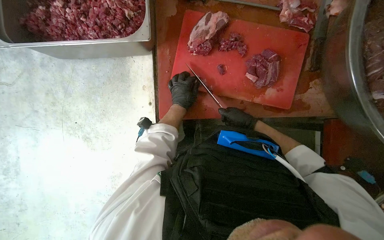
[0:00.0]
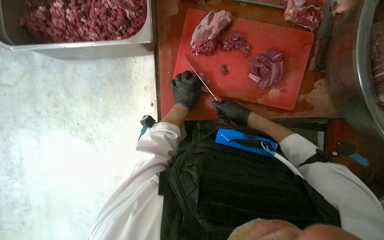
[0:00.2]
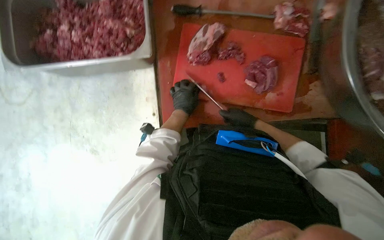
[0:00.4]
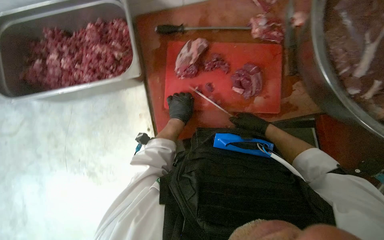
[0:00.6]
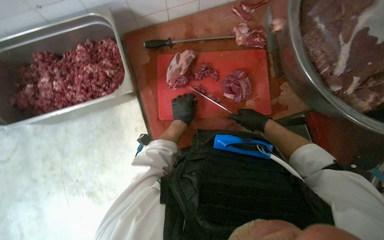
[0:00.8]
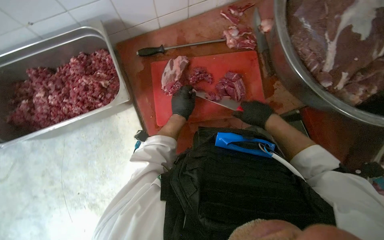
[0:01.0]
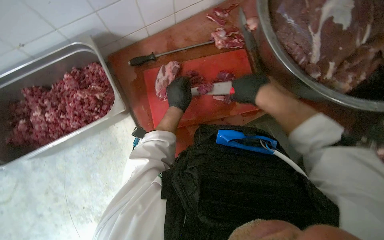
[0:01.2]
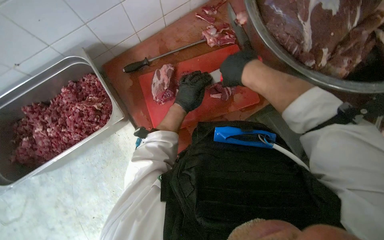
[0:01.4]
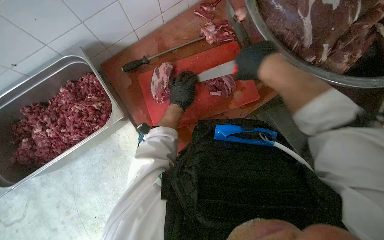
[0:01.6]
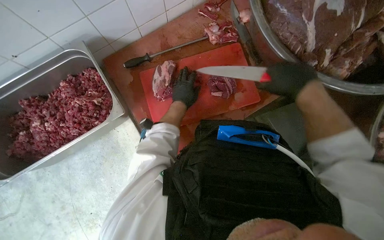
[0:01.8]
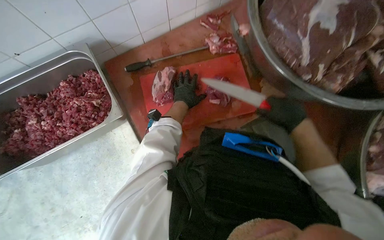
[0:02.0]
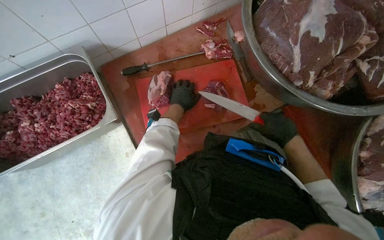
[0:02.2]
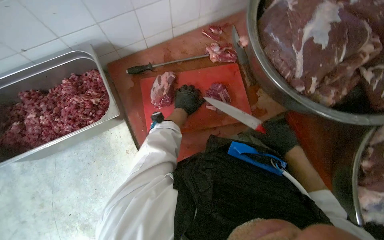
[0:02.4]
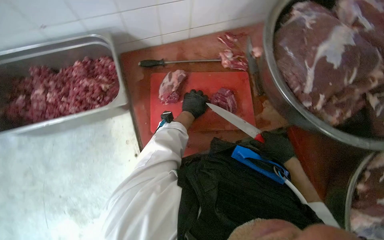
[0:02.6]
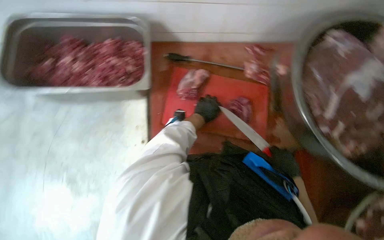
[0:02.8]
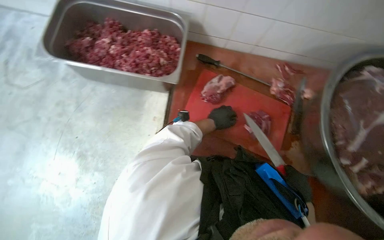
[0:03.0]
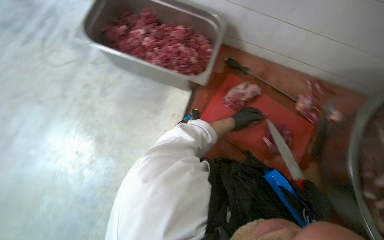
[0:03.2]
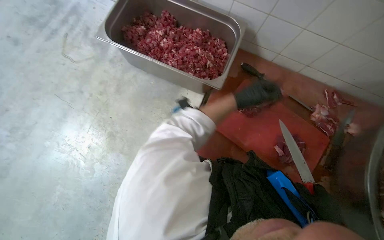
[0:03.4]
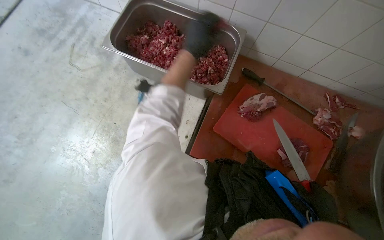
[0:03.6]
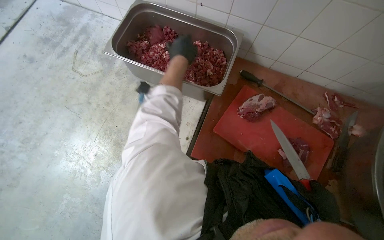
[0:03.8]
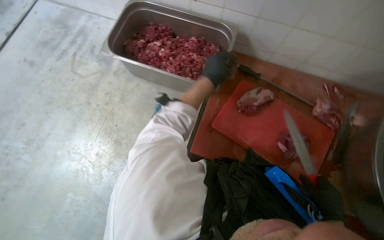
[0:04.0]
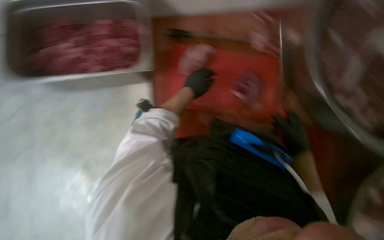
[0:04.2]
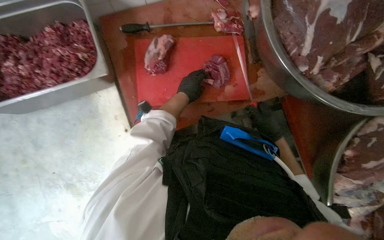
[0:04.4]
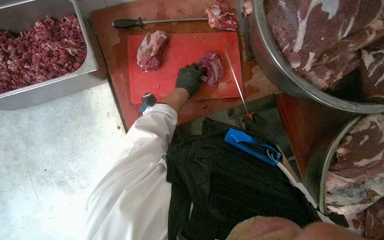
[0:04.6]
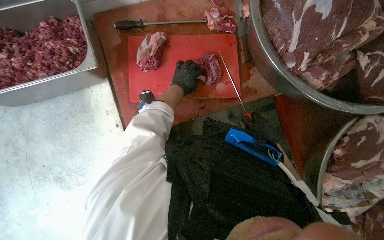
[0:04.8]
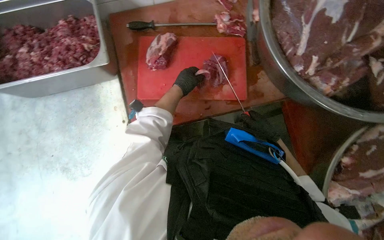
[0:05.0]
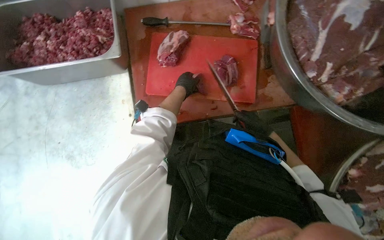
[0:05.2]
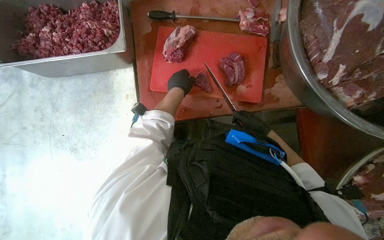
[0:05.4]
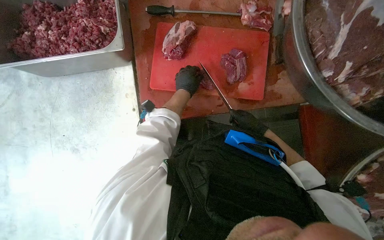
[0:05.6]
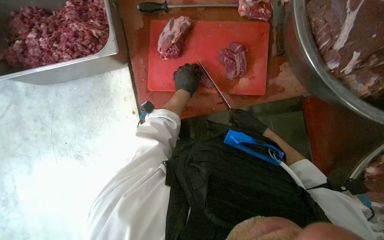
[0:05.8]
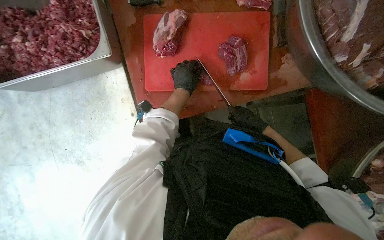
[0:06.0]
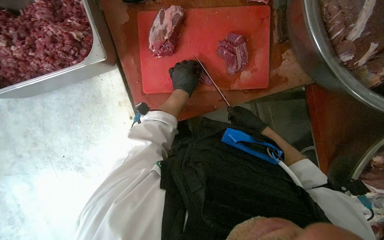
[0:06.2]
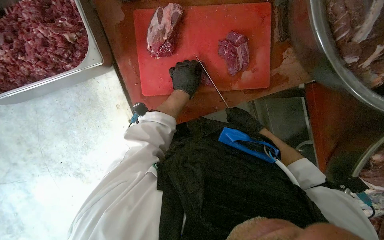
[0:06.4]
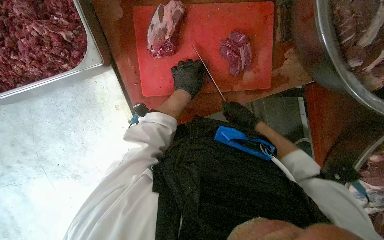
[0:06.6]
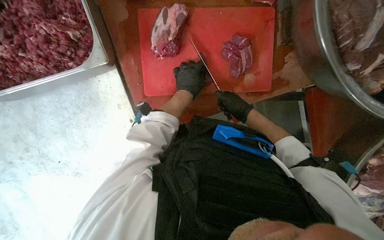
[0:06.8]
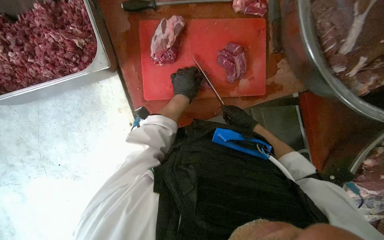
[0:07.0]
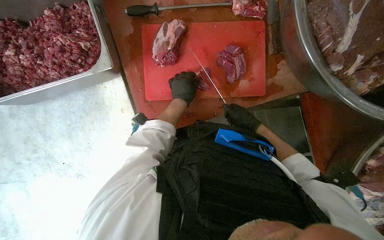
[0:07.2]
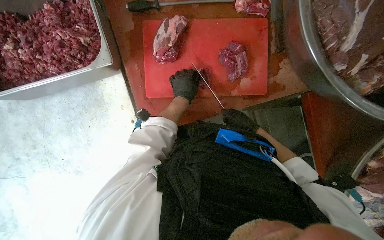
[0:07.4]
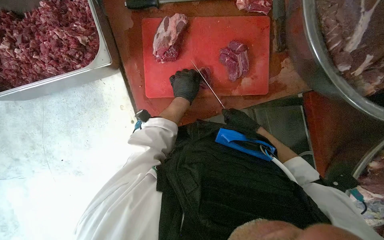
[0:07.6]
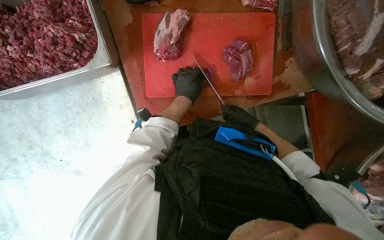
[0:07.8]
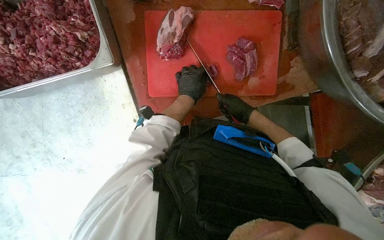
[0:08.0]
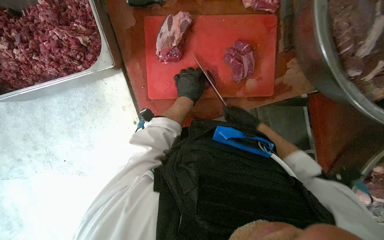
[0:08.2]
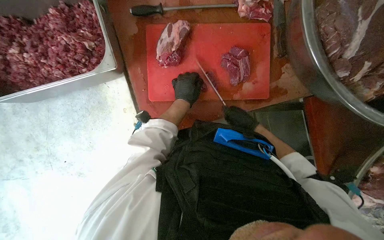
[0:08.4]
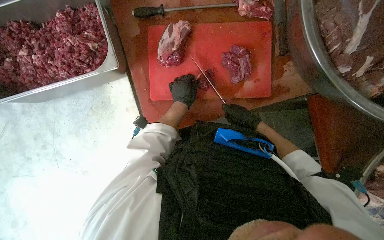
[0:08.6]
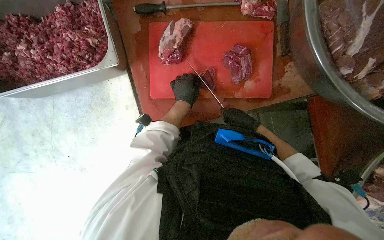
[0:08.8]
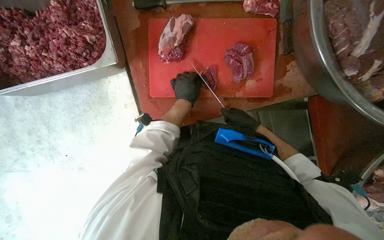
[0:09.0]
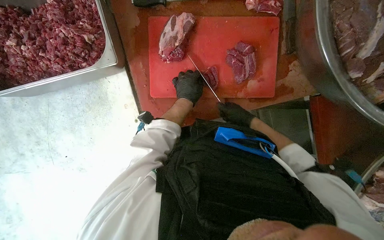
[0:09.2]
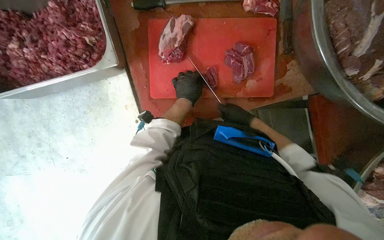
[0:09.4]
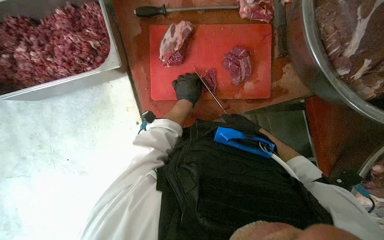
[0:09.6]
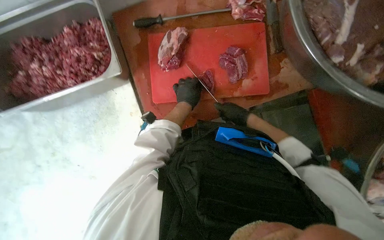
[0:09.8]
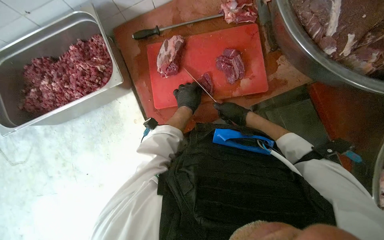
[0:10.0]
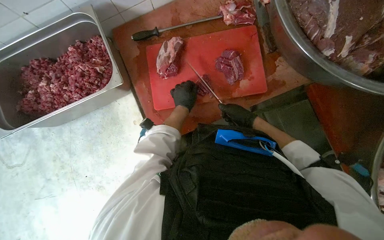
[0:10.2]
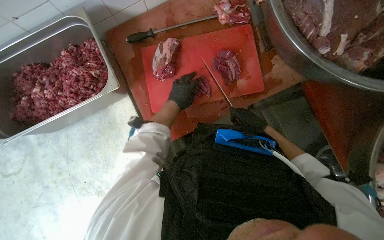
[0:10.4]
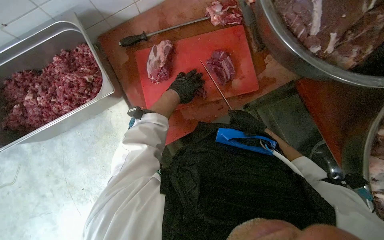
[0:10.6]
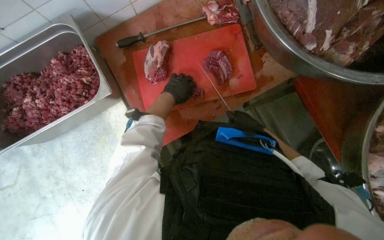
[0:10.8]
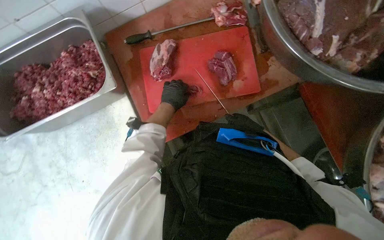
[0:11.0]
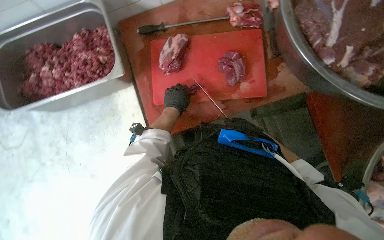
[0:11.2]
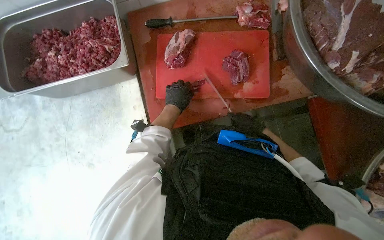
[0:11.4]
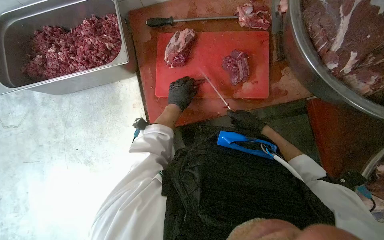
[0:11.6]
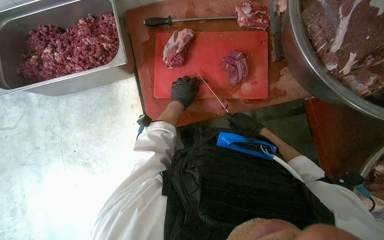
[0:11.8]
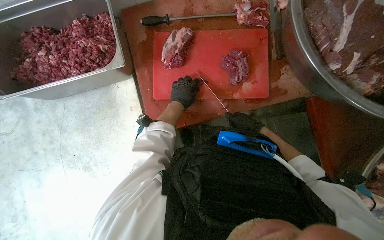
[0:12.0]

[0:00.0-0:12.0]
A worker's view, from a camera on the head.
Job: preparing food.
The whole recording: Cutting meat on a board. The worker cuts pieces of meat on a red chopping board with a knife.
0.0 to 1.6 s: The scene turns about 30 degrees counterclockwise in the picture. The right hand heads nearer to the camera and up the picture, covering about 30 cm.
1.6 to 3.0 s: The scene rotates clockwise by approximately 45 degrees.
3.0 to 4.4 s: The left hand shifts about 15 cm to the left and up the picture.
4.4 to 6.0 s: The right hand goes about 15 cm farther from the camera.
7.6 to 12.0 s: The hands work in one place, with small movements.

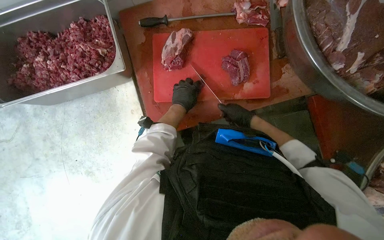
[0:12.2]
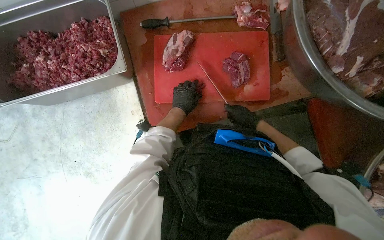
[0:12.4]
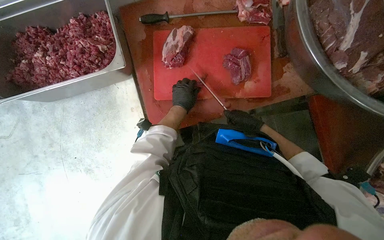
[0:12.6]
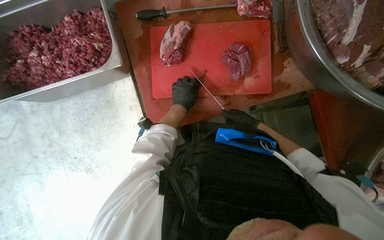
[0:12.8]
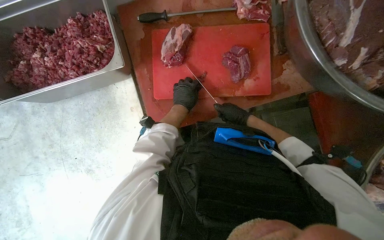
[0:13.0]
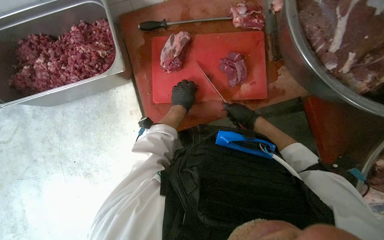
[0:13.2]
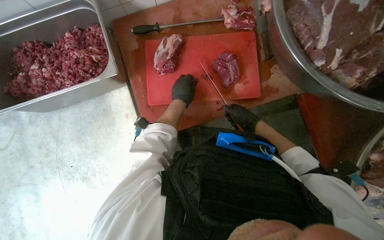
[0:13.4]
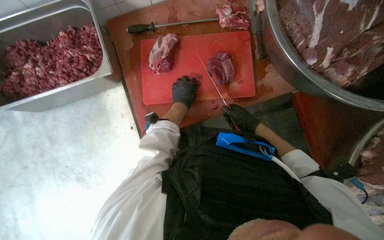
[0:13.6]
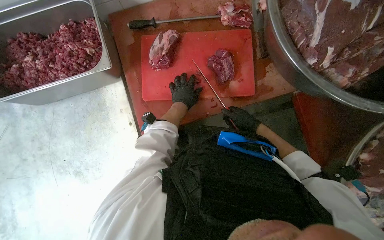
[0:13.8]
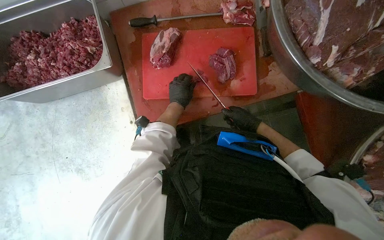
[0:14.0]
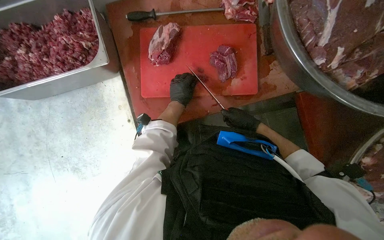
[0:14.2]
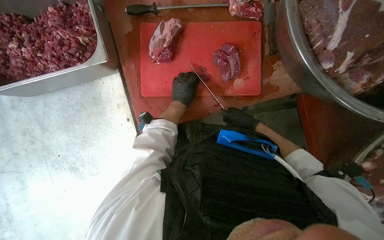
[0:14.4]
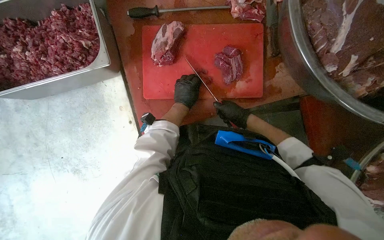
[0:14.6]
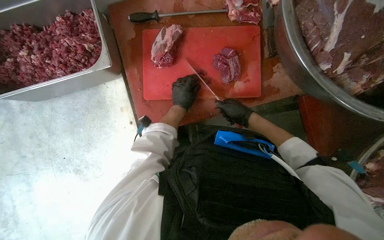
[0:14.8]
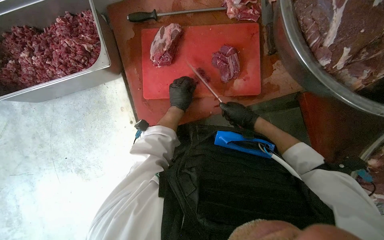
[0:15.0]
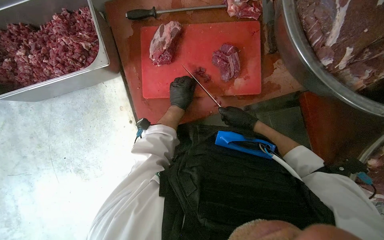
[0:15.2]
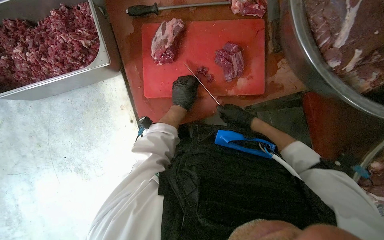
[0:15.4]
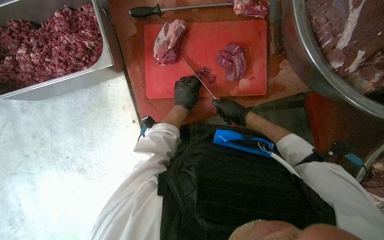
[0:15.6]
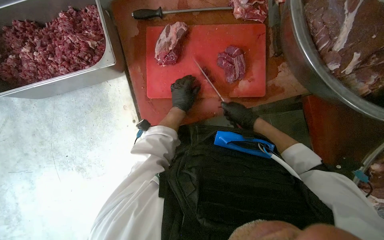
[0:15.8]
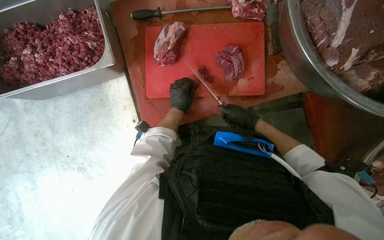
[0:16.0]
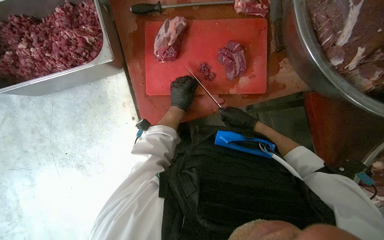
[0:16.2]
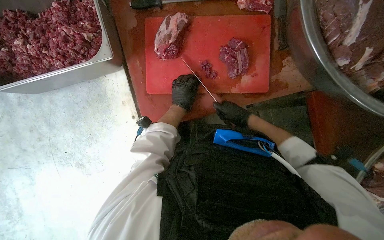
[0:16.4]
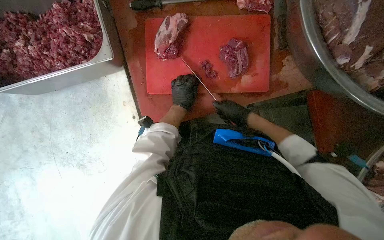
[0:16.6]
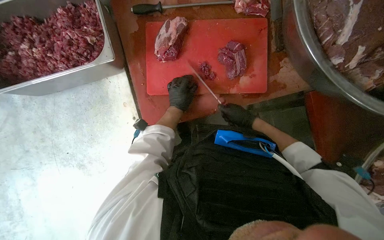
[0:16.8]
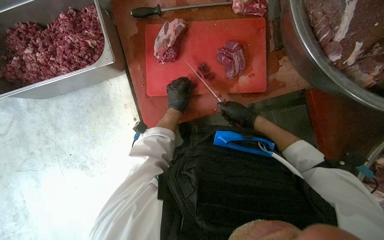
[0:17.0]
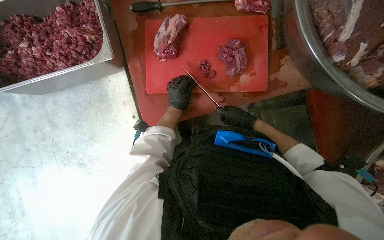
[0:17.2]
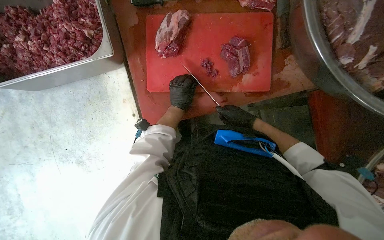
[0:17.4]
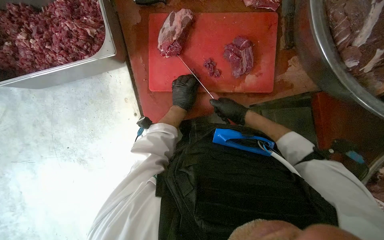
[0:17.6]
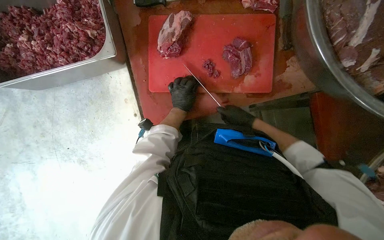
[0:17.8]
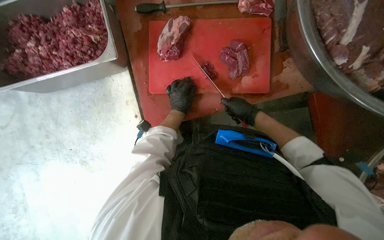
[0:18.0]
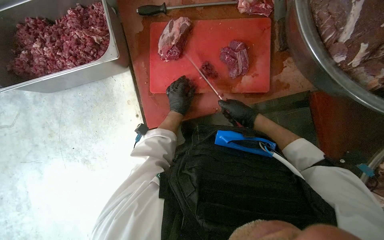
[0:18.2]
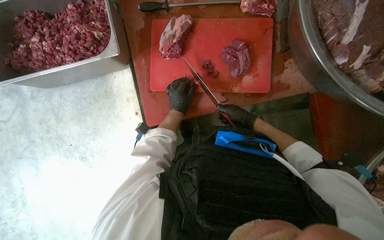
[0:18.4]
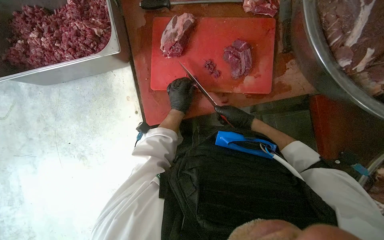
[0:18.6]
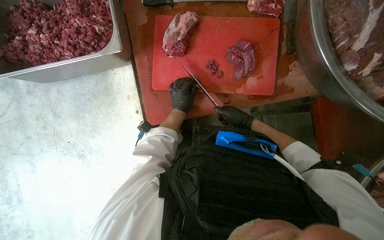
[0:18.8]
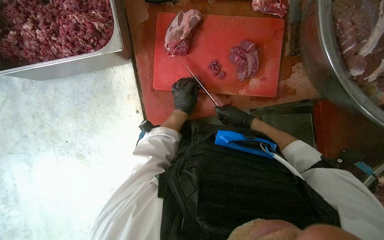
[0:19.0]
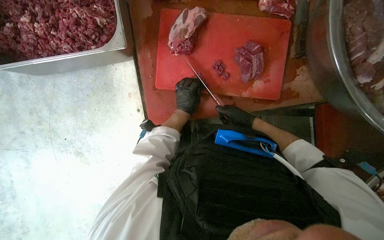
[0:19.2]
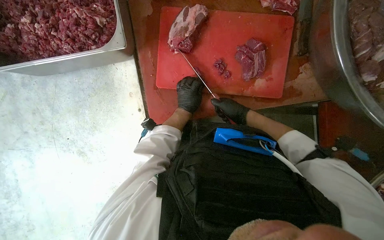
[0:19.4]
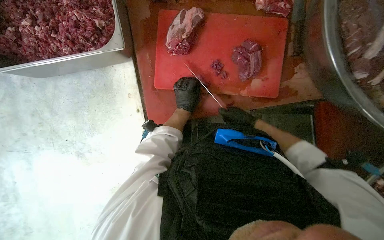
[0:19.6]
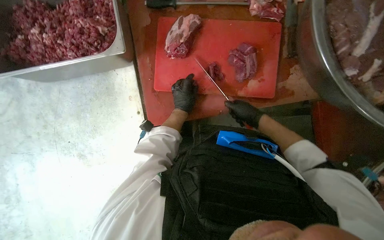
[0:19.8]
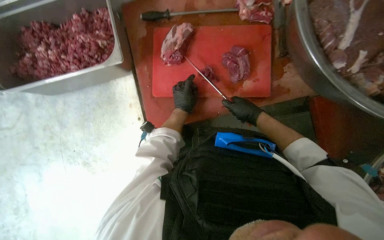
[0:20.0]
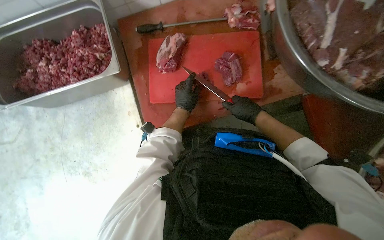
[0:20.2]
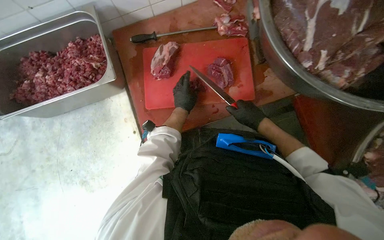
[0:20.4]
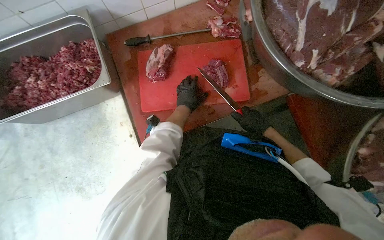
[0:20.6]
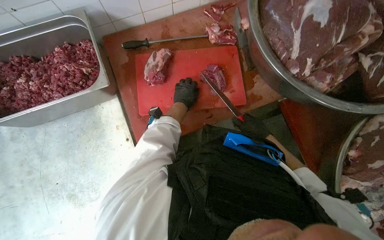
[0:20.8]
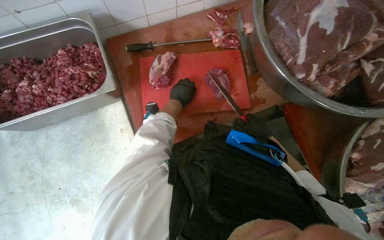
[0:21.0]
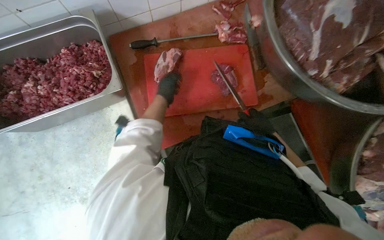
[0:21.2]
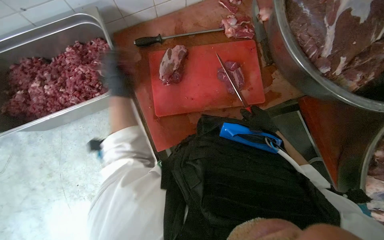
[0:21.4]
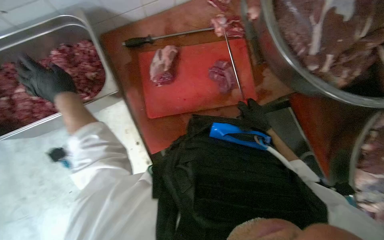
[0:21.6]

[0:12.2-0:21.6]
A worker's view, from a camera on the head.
Job: preparing food.
The whole recording: Cutting meat on a board. The worker cuts pieces of meat on a red chopping board with a knife.
12.2 to 20.0 s: The hands make small movements and keep their place.
20.0 to 21.6 s: The left hand goes approximately 40 cm to the left and nearer to the camera.
